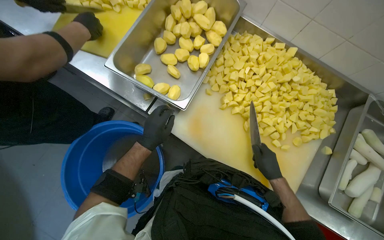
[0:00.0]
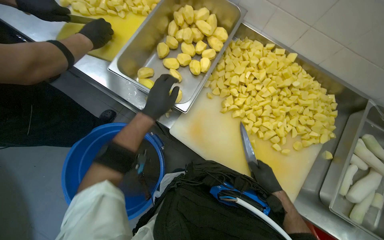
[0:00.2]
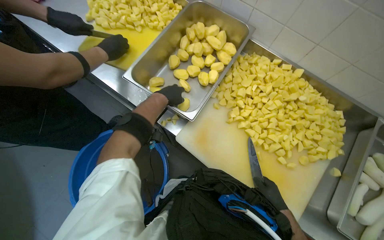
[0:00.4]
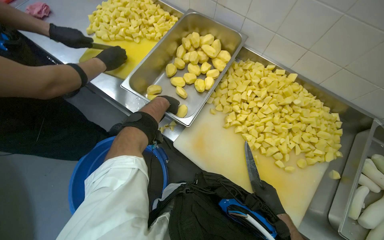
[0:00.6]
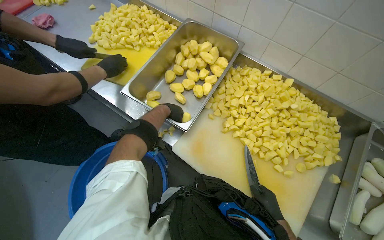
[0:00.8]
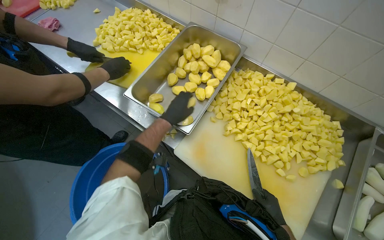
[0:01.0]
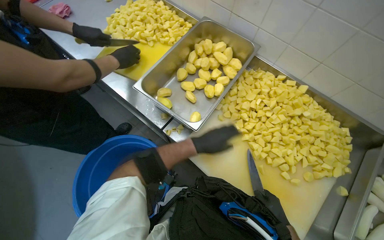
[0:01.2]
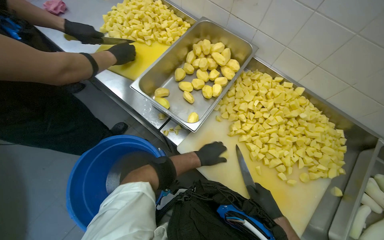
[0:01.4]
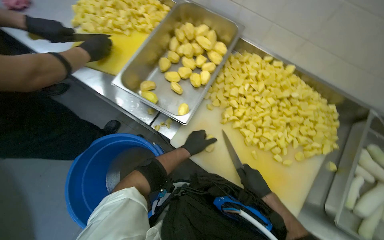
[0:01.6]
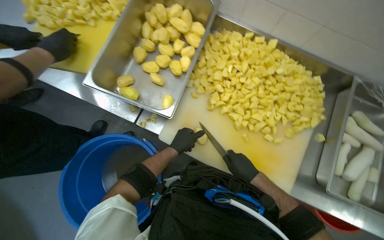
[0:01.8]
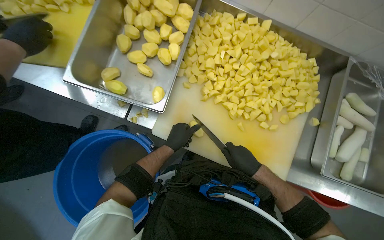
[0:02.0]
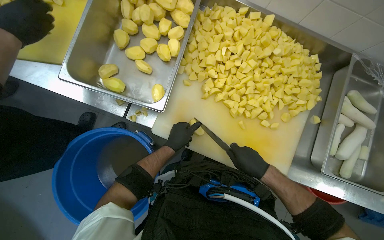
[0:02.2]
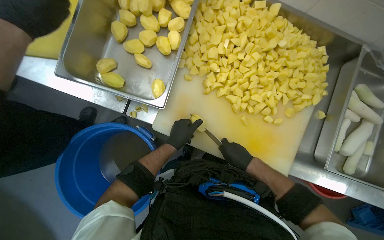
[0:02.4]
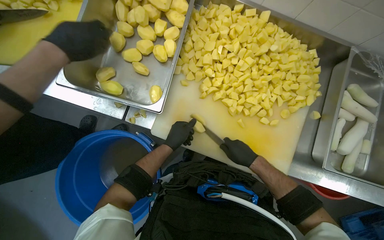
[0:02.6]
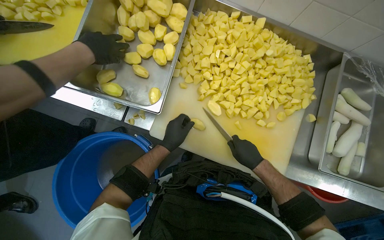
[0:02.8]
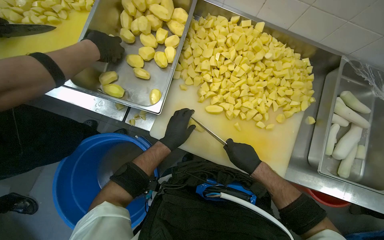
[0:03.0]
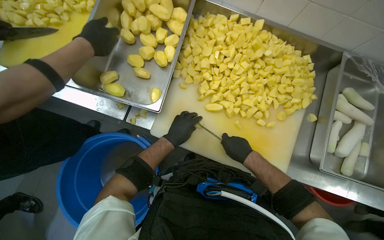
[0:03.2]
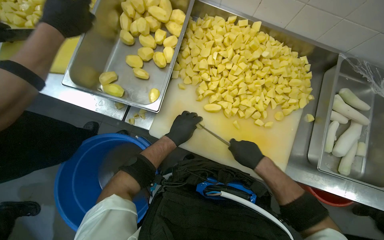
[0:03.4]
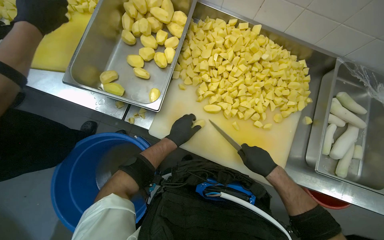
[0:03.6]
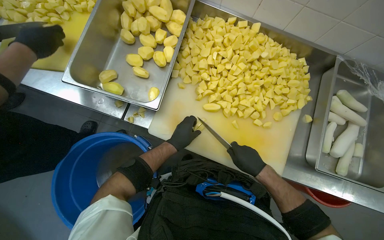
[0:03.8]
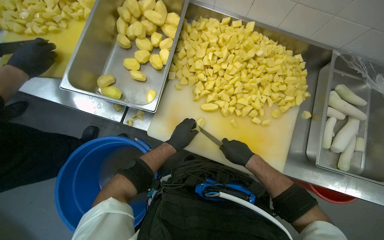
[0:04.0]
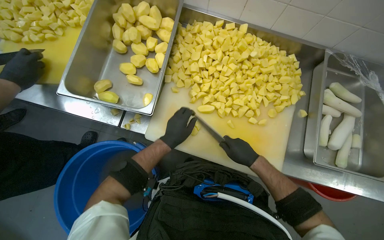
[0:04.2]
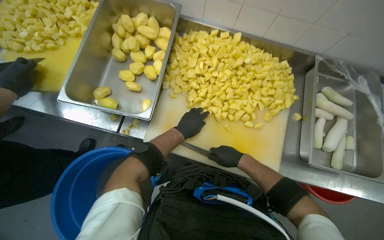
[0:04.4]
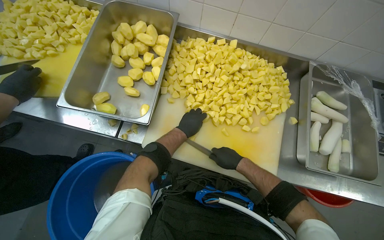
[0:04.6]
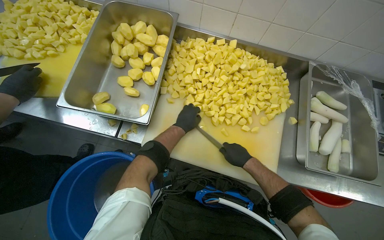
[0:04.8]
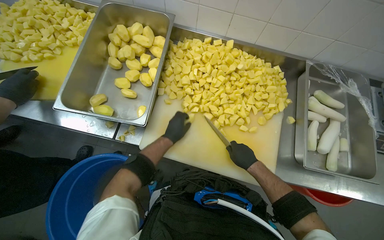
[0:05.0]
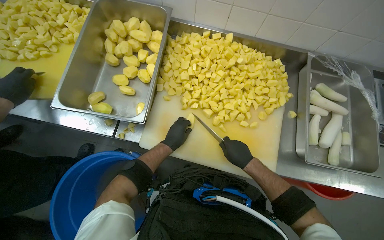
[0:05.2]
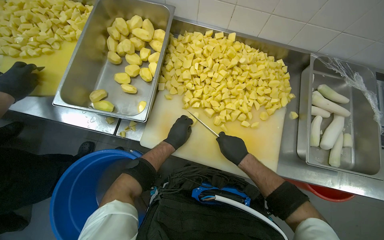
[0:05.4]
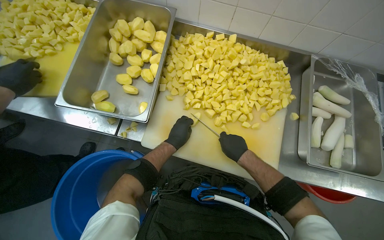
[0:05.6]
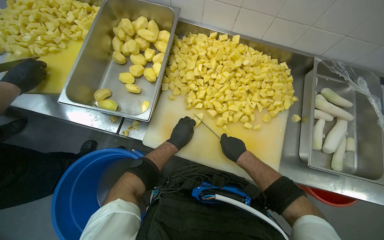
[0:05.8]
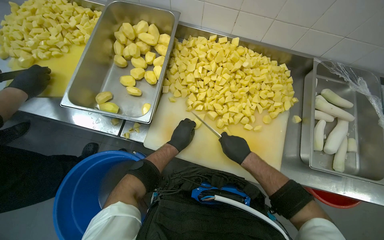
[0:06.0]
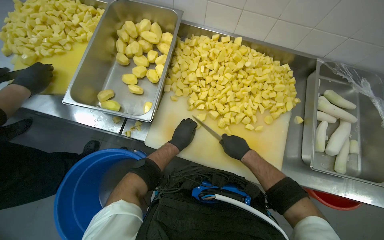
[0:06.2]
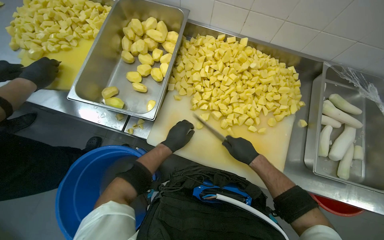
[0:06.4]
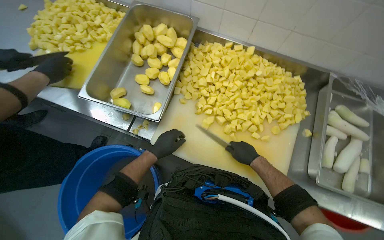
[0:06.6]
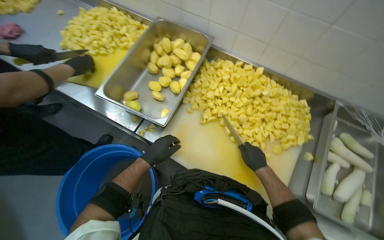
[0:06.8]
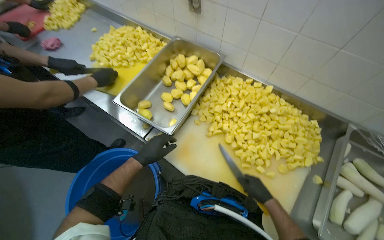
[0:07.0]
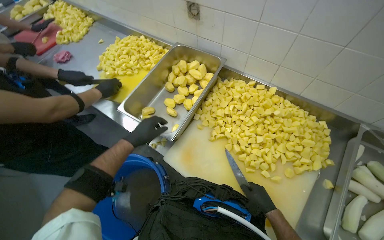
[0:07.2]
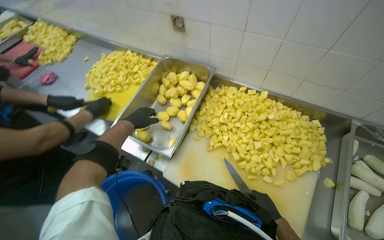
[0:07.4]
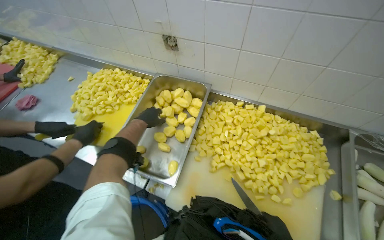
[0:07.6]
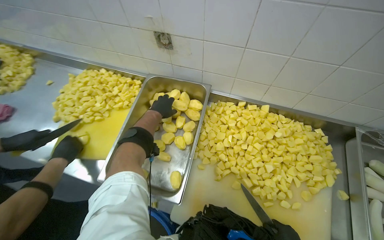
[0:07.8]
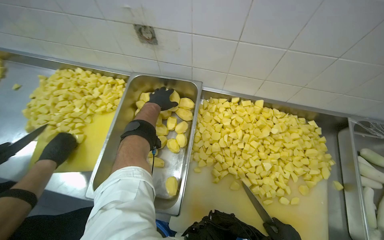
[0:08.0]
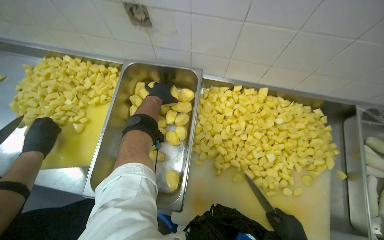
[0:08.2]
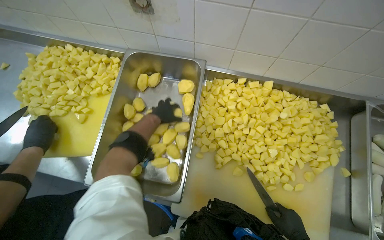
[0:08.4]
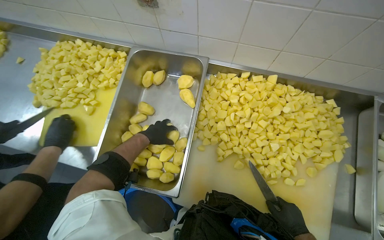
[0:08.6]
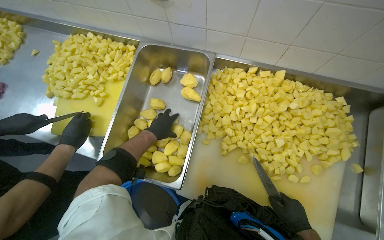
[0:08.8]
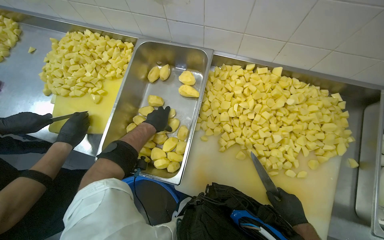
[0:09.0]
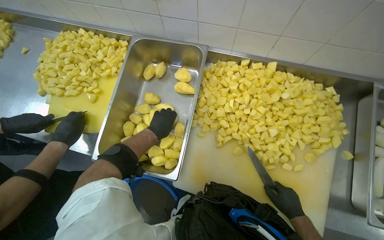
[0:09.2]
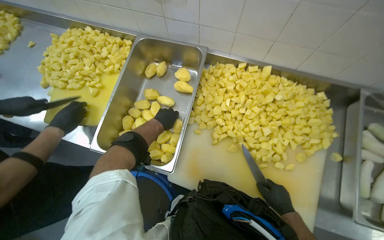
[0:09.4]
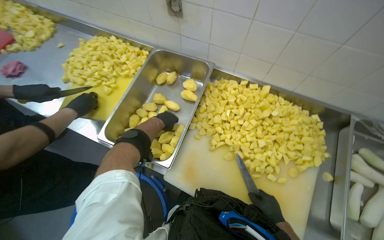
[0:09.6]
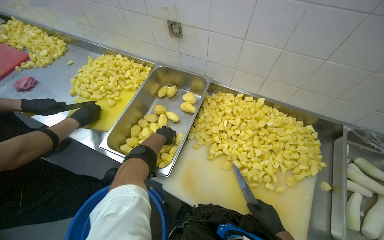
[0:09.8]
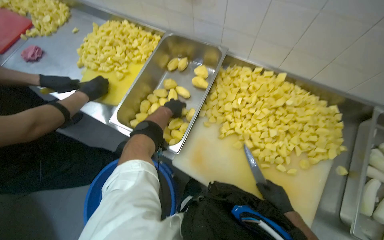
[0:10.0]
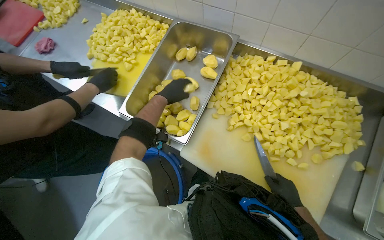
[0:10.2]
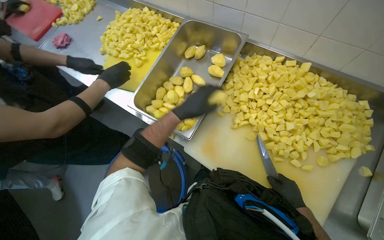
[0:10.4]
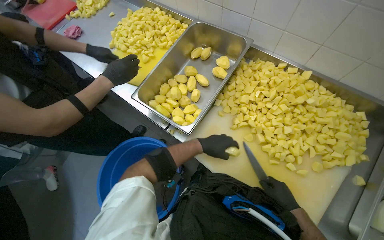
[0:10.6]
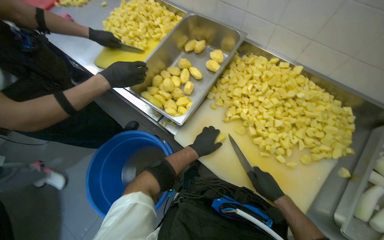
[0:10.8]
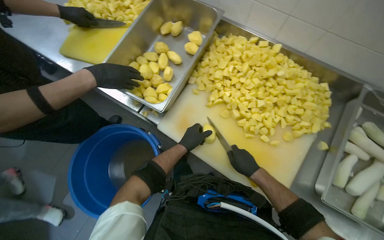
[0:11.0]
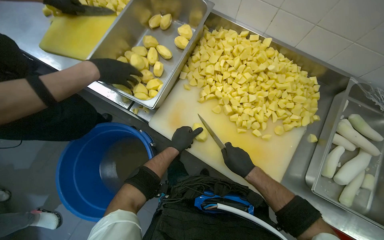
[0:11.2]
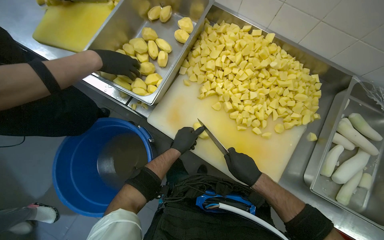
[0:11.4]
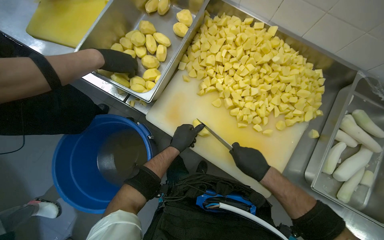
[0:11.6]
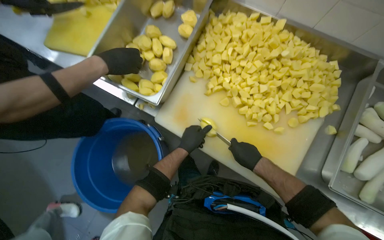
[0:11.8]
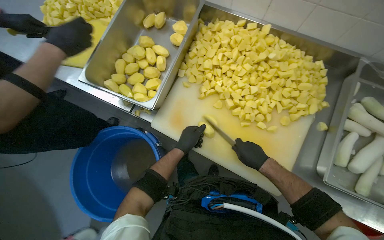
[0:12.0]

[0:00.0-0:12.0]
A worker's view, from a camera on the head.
Job: preparing food.
The whole recording: Dicing potatoes on cutting board. The worker dices peeled potatoes into smaller pieces on a cutting board.
0:00.0 to 0:01.6: The left hand travels to the right by approximately 10 cm, and travels up the picture and back again, approximately 20 cm each way.
0:03.0 to 0:04.4: The hands are busy where they are.
0:04.4 to 0:06.0: The hands work in one place, with small movements.
0:06.0 to 0:07.6: The view tilts about 15 degrees upward. The left hand shifts some 40 cm up the picture and to the left.
0:07.6 to 0:09.0: The camera pitches downward, by some 15 degrees. The left hand moves approximately 20 cm up the picture and comes back.
0:09.0 to 0:10.4: The left hand heads nearer to the camera, covering approximately 25 cm.
0:10.4 to 0:12.0: The left hand travels down the picture and farther from the camera by approximately 25 cm.

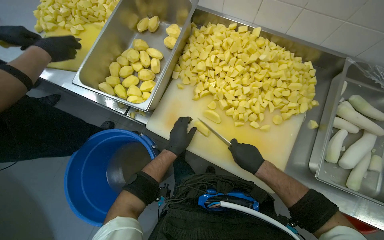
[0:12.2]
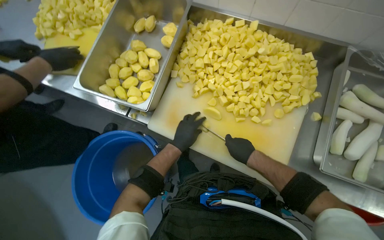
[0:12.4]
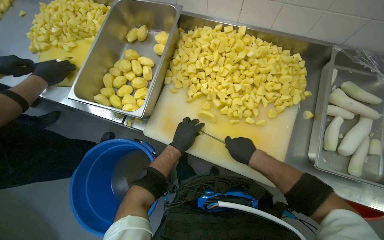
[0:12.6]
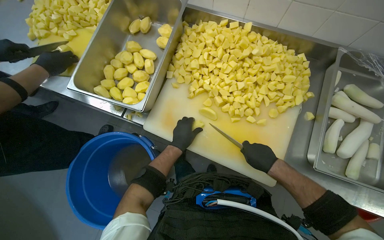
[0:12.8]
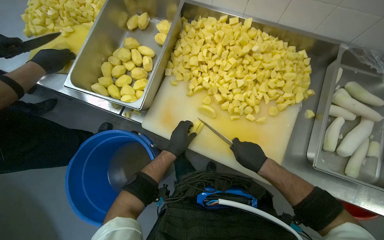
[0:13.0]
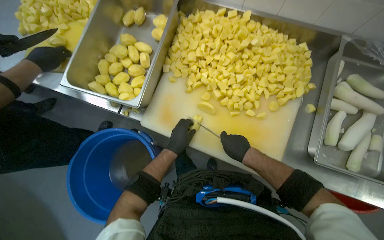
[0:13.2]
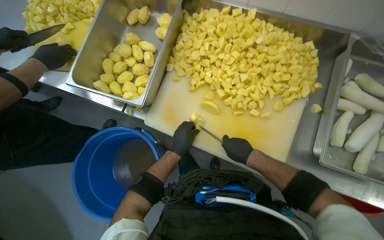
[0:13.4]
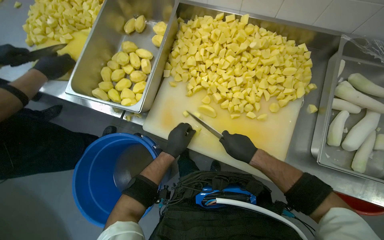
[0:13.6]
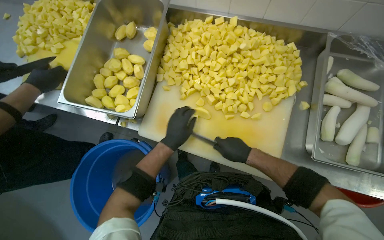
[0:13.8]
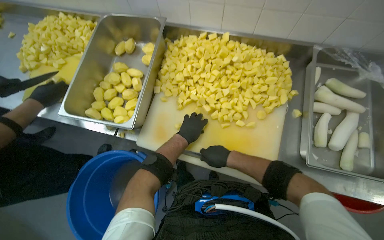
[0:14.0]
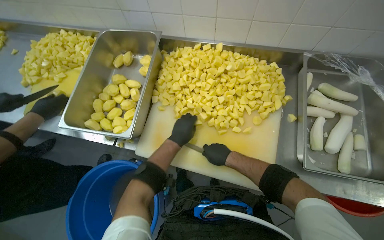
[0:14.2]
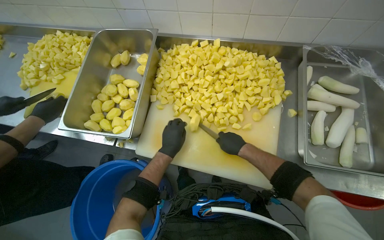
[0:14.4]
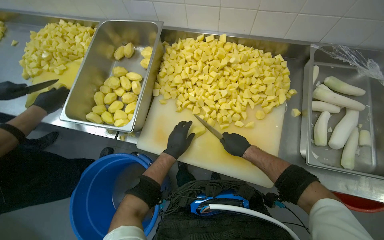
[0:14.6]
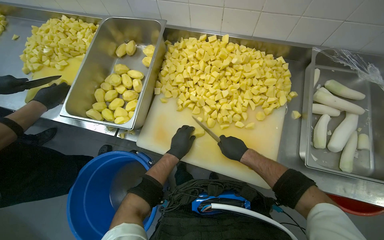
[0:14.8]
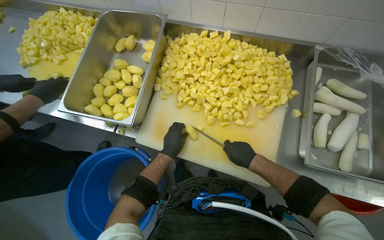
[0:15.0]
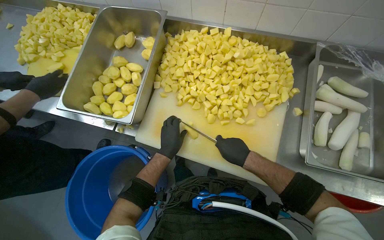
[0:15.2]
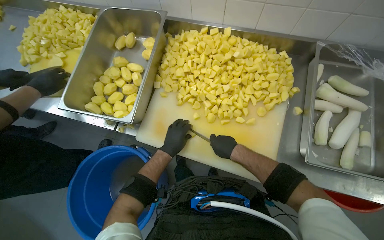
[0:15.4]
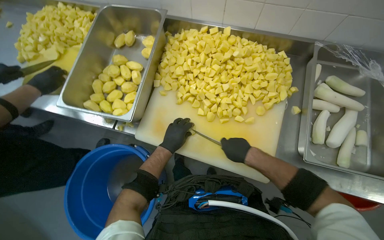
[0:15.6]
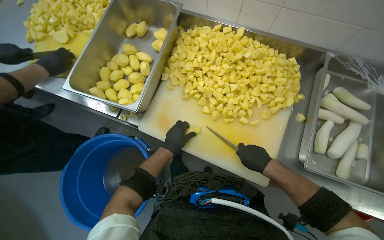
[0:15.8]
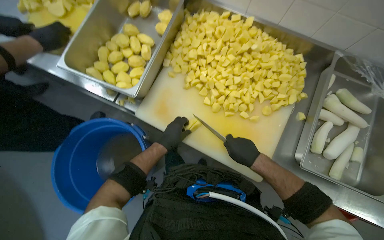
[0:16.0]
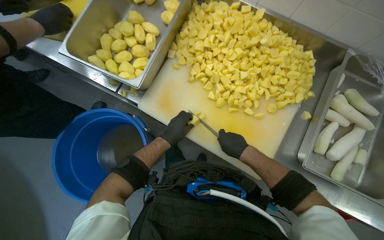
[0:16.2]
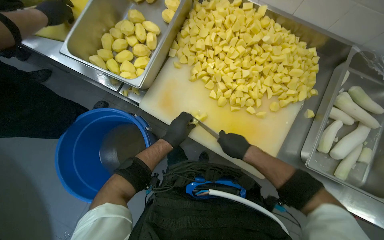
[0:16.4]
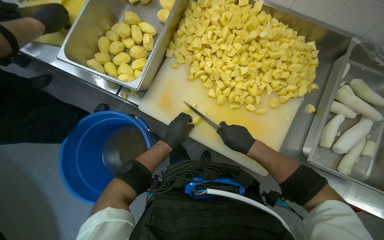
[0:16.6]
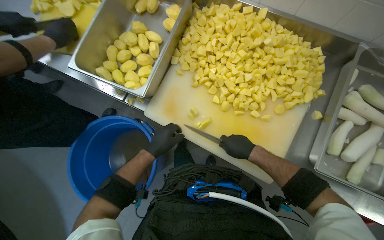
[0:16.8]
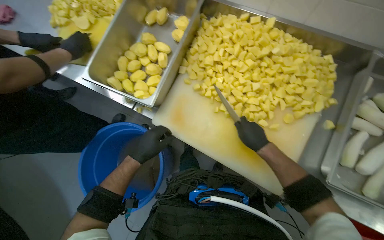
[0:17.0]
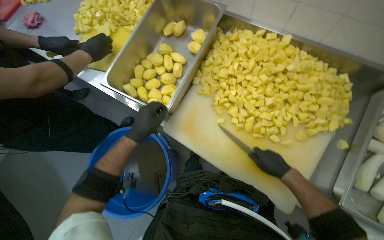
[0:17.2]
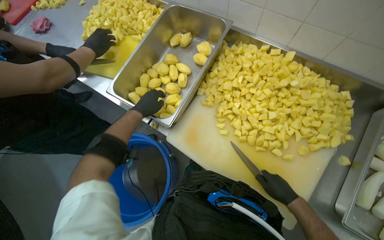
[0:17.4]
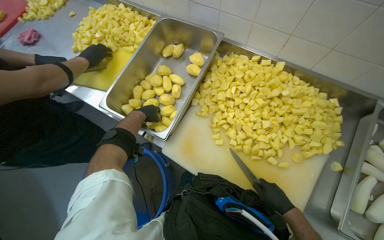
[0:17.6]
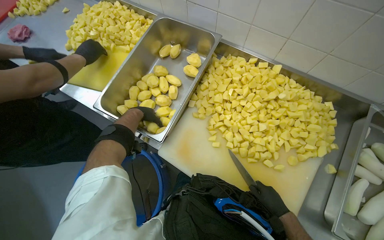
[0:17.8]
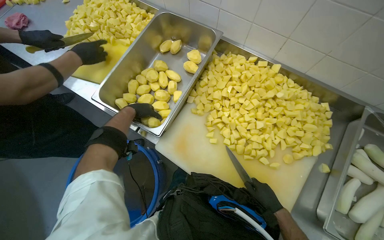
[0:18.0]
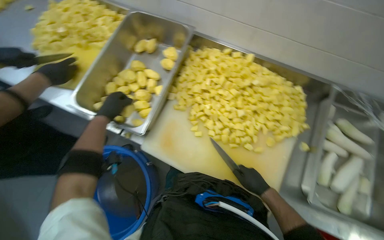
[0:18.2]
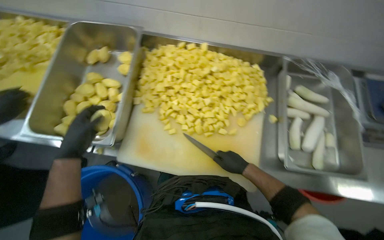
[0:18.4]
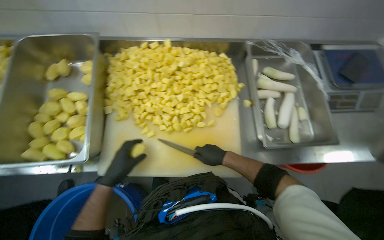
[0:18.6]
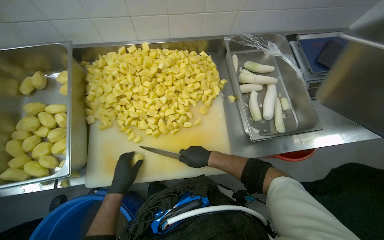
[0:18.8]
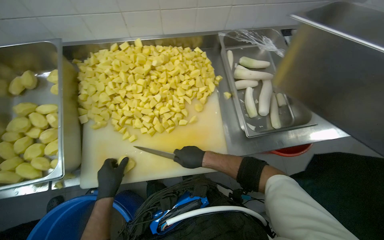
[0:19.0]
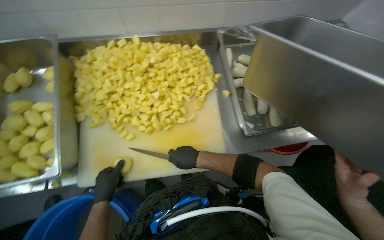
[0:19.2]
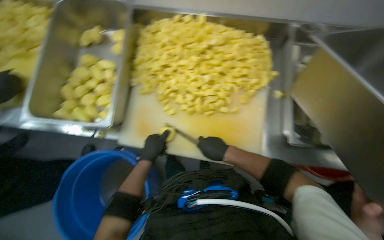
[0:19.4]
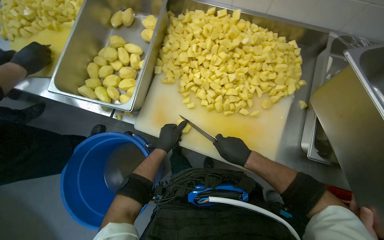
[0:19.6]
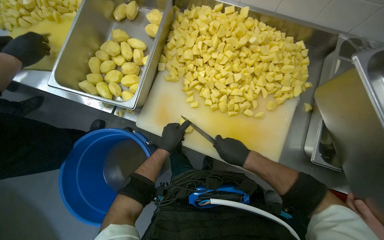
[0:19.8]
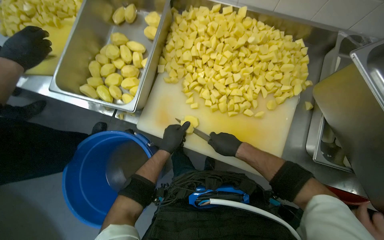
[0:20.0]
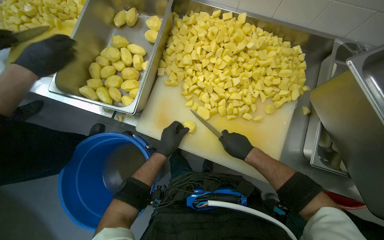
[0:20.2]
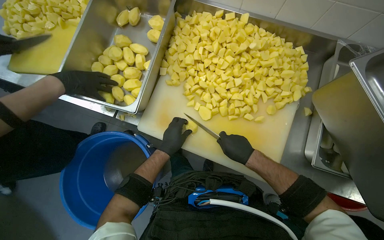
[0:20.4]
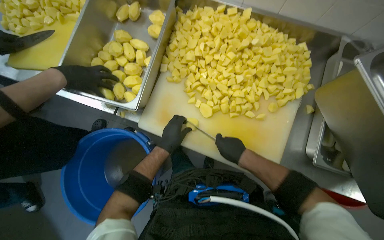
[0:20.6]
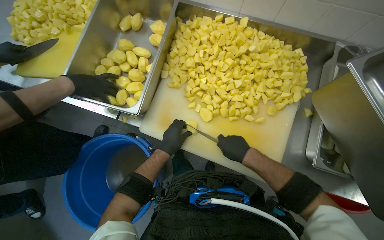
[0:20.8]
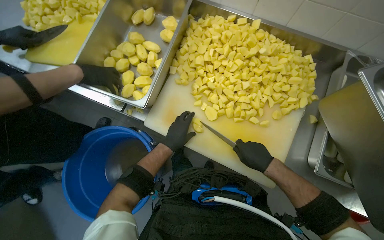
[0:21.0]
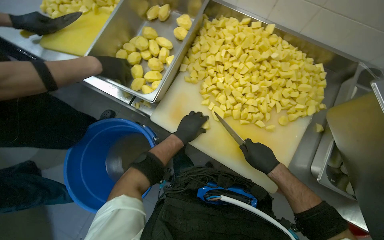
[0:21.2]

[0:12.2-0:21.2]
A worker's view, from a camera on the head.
Job: preparing food.
The whole recording: Dicing potatoes on cutting board. The worker dices peeled potatoes into smaller pieces on a cutting board.
0:12.2 to 0:13.8: The hands make small movements and keep their place.
0:15.2 to 0:16.6: The hands work in one place, with small movements.
0:16.6 to 0:18.2: The left hand shifts roughly 35 cm up the picture and to the left.
0:19.8 to 0:21.2: The hands stay close to where they were, moving slightly.
